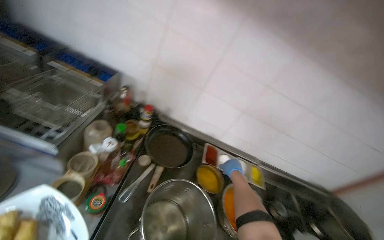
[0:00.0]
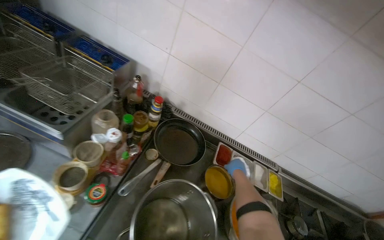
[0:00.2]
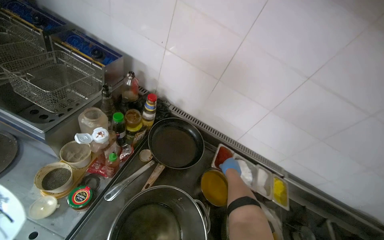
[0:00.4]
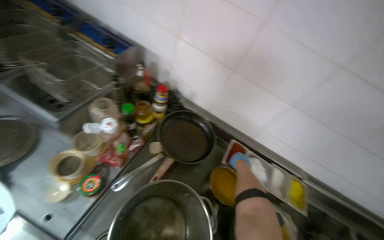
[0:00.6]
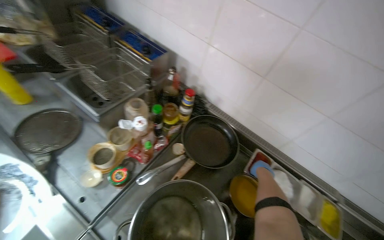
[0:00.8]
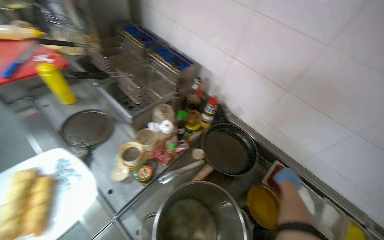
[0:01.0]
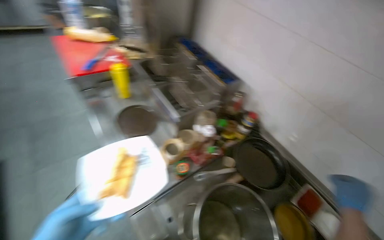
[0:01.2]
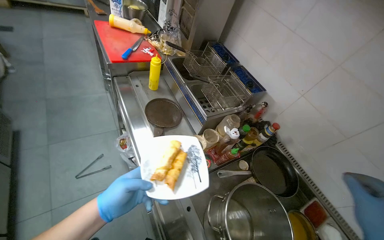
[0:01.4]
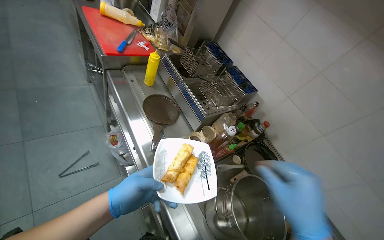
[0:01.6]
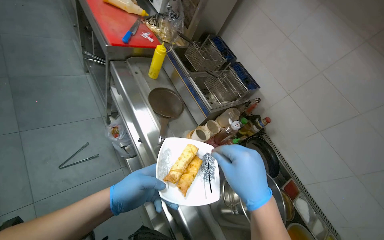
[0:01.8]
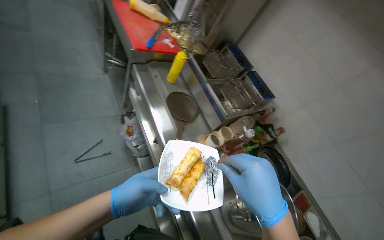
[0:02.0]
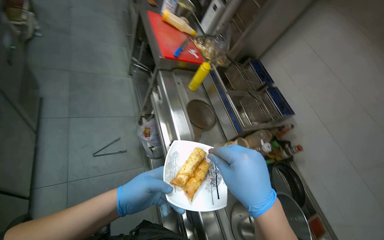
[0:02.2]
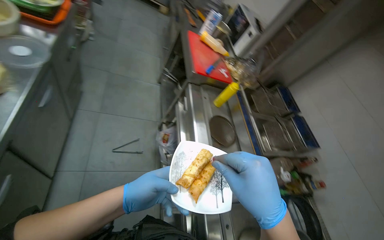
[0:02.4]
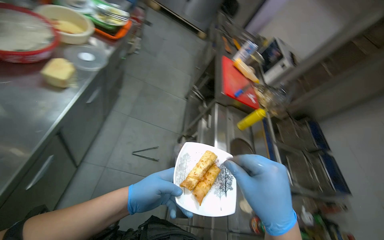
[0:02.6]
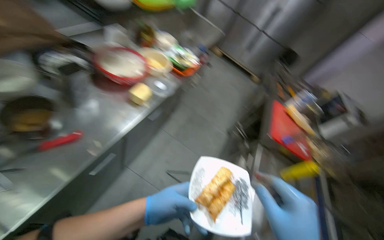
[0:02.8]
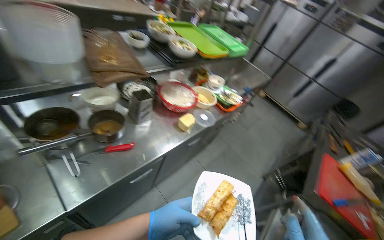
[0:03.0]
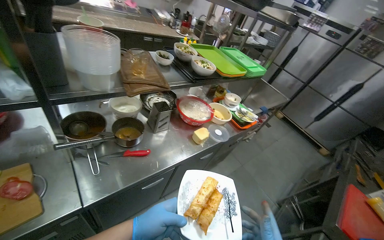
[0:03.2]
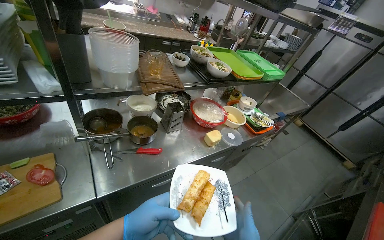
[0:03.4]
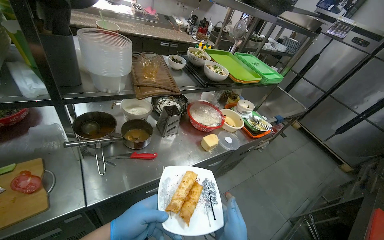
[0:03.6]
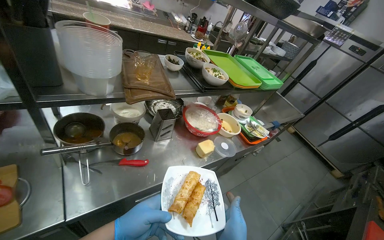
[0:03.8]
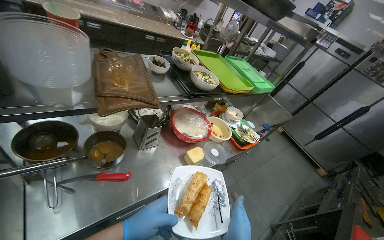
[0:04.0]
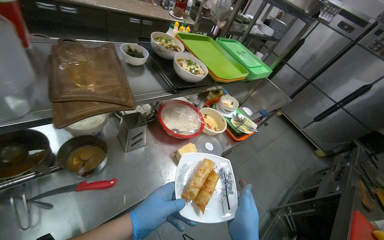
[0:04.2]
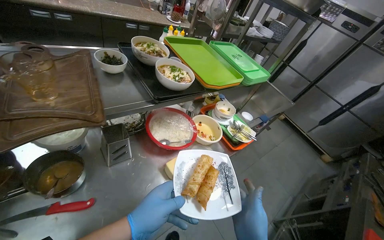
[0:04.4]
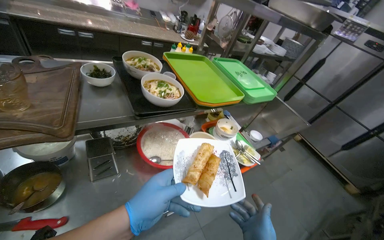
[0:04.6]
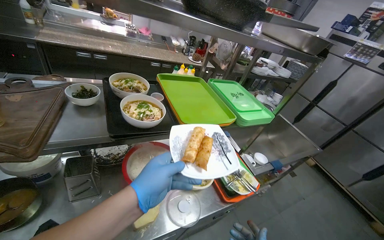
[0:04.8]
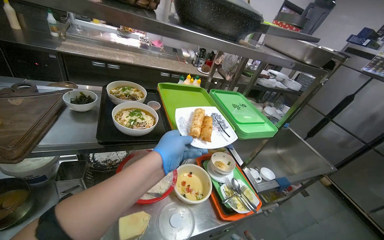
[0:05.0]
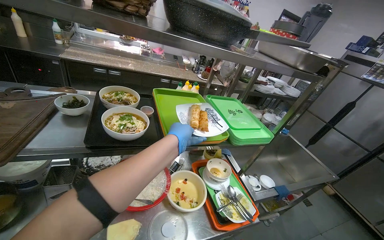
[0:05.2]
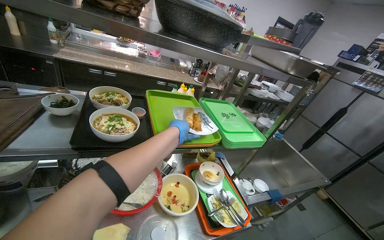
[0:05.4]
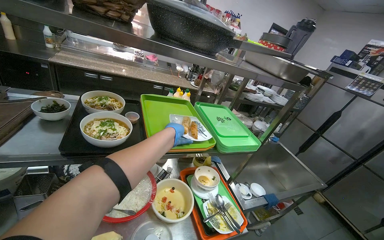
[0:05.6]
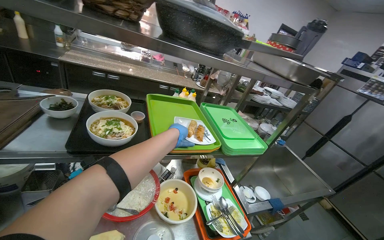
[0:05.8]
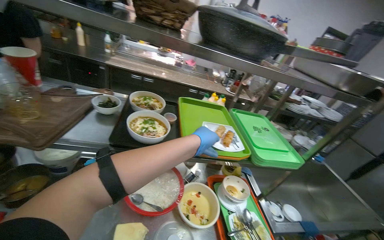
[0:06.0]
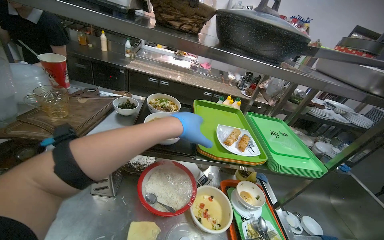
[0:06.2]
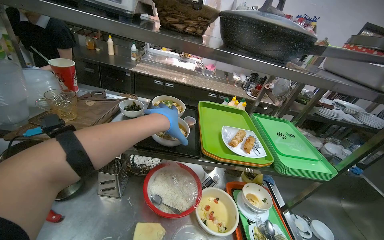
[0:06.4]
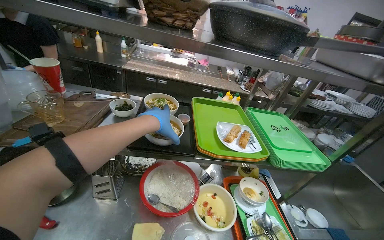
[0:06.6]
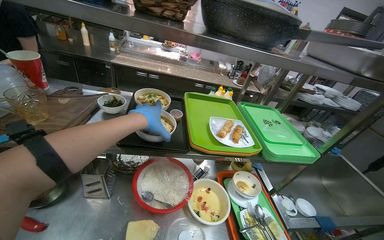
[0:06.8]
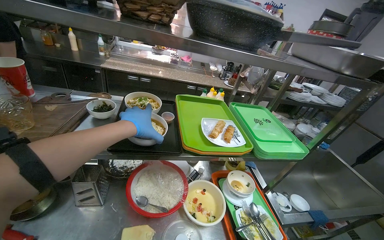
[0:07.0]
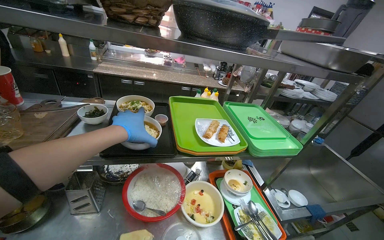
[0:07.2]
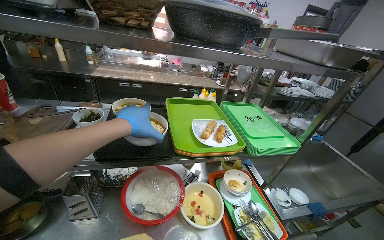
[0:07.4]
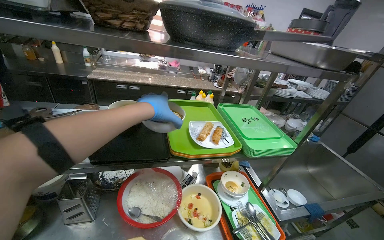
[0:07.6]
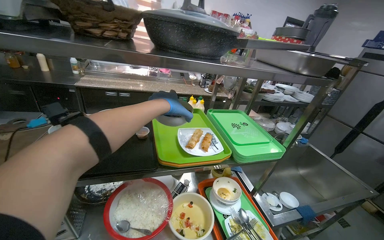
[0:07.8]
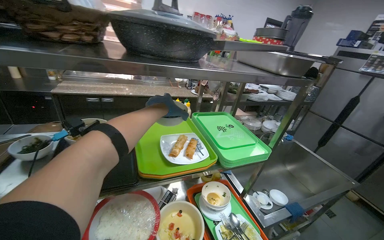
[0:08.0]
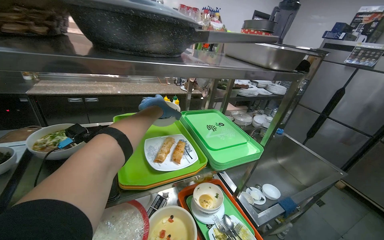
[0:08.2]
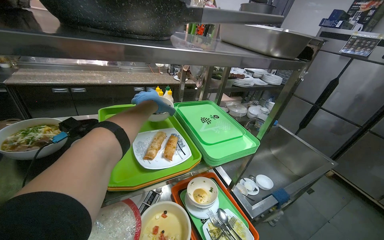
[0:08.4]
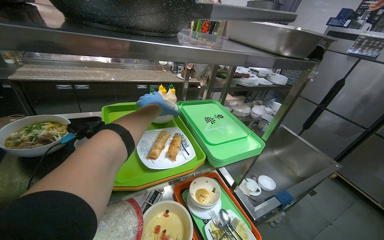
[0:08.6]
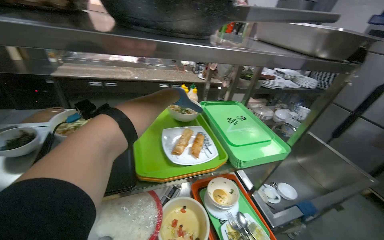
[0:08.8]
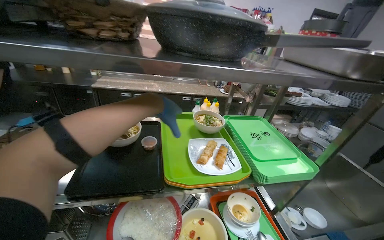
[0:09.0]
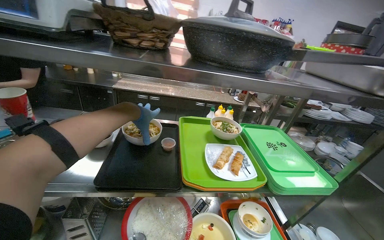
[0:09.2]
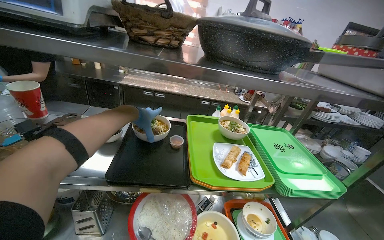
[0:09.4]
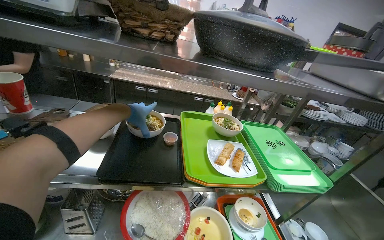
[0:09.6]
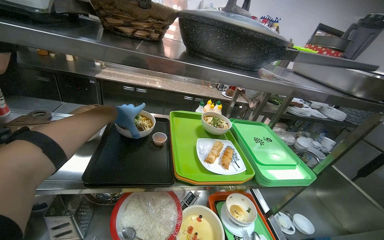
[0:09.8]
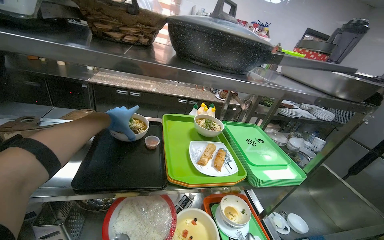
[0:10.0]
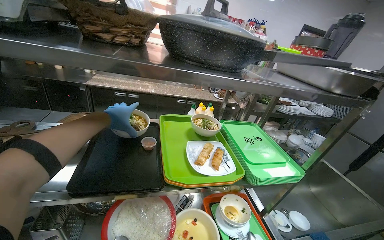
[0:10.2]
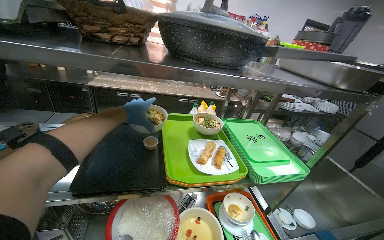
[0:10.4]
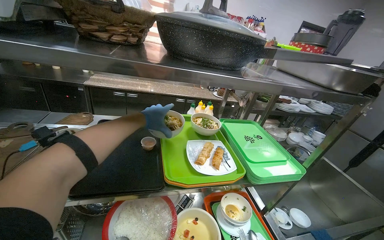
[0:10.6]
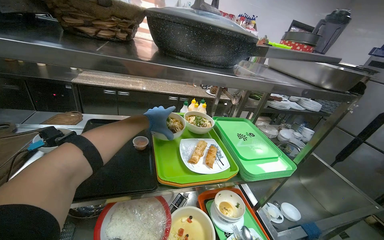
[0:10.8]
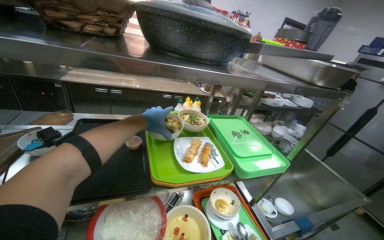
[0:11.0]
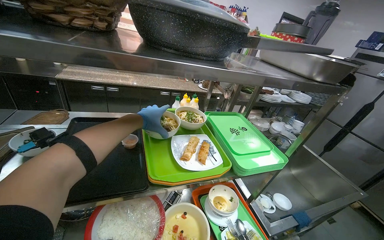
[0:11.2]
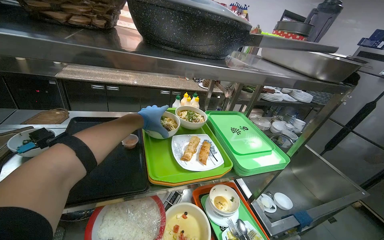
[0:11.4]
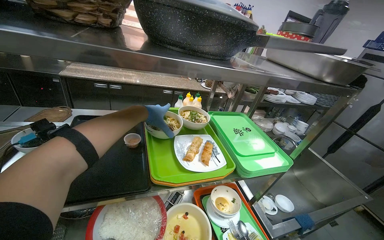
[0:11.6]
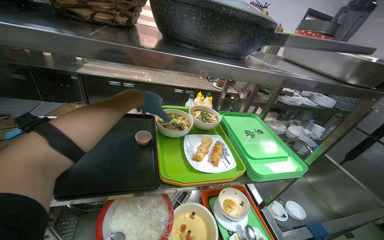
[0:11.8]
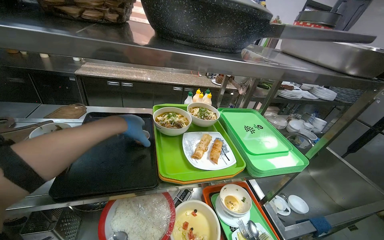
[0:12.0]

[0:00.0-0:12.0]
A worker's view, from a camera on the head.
Job: cooking food.
The whole recording: Frying and arranging meals on serving trays. The worker fries spring rolls, seasons them, and arranges various prepared meal components on serving trays.
0:00.0 to 0:01.6: The wearer looks some 50 degrees further to the left.
0:01.6 to 0:03.0: The head rotates approximately 70 degrees to the left. The camera pitches upward, by about 40 degrees.
0:04.4 to 0:06.0: The wearer's head swings approximately 30 degrees to the left. The wearer looks some 20 degrees further upward. The left hand goes about 50 cm to the right, up the picture and farther from the camera.
0:06.0 to 0:07.6: The left hand shifts some 10 cm to the left.
0:07.6 to 0:09.0: The left hand moves some 30 cm farther from the camera and comes back.
0:09.0 to 0:10.4: The left hand goes about 10 cm to the left.

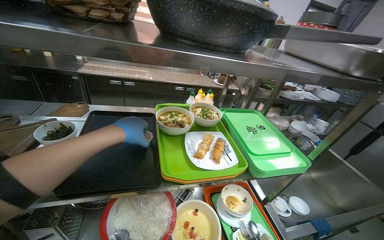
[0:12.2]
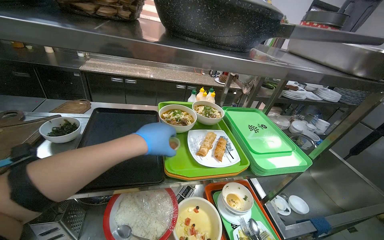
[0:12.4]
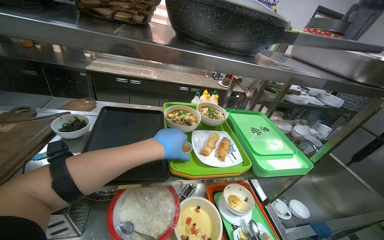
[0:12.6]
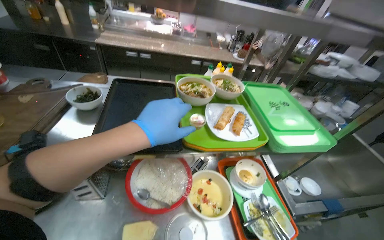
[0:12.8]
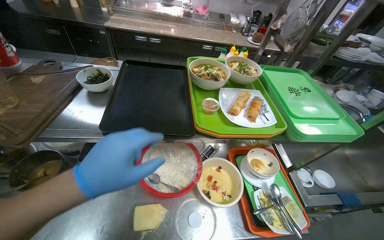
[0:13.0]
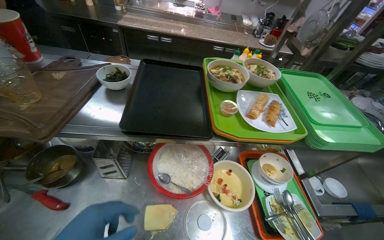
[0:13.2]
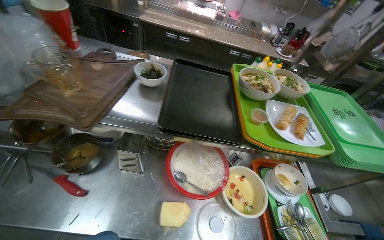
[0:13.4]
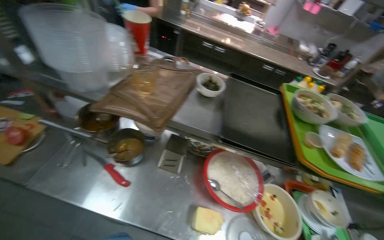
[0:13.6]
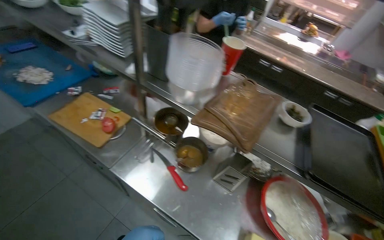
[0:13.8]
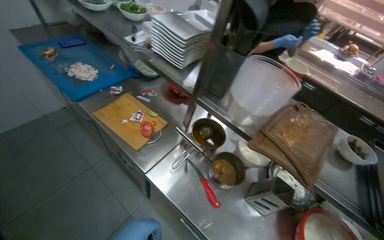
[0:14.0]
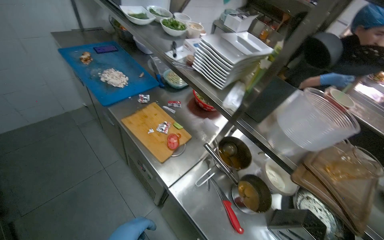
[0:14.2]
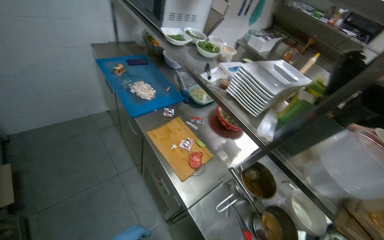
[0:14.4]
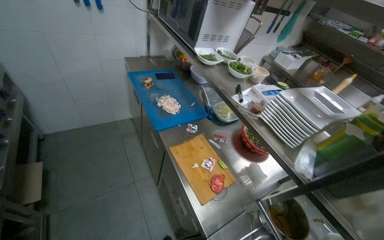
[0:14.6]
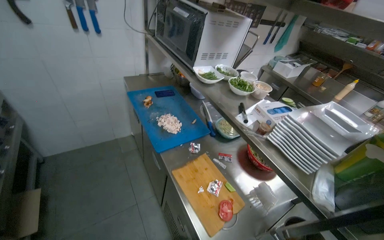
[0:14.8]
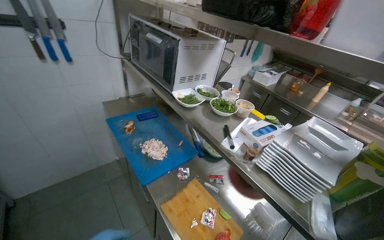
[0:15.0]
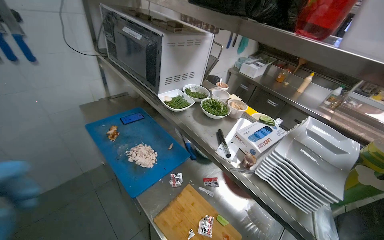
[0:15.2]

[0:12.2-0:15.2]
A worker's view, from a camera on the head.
Job: cooking food.
The whole recording: Frying and arranging meals on serving trays. The worker fries spring rolls, seasons them, and arranges various prepared meal components on serving trays.
0:12.2 to 0:13.8: The camera travels some 50 cm. The wearer looks some 45 degrees further to the left.
0:13.8 to 0:15.2: The camera is carried approximately 60 cm. The view tips upward by roughly 15 degrees.

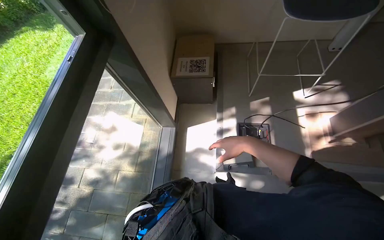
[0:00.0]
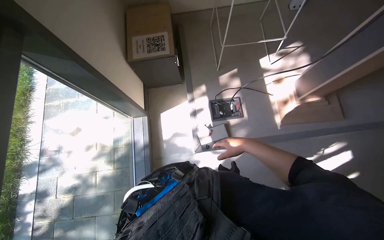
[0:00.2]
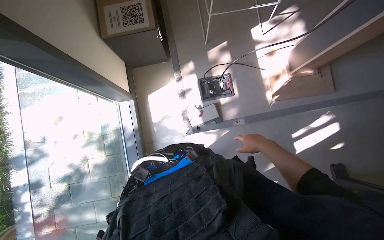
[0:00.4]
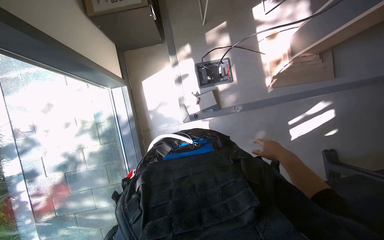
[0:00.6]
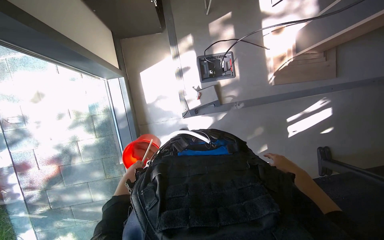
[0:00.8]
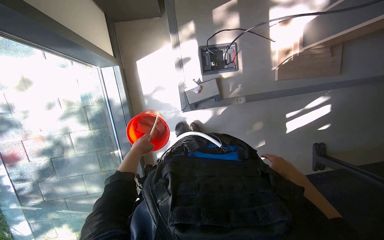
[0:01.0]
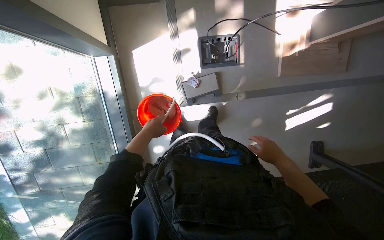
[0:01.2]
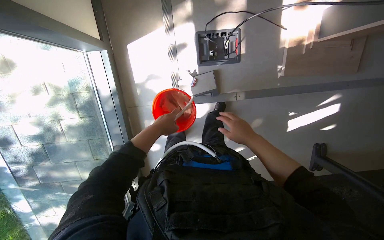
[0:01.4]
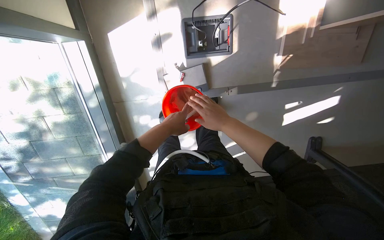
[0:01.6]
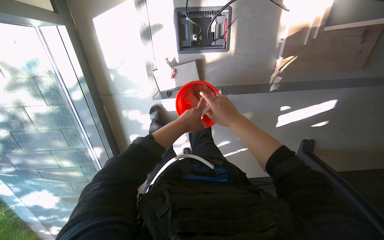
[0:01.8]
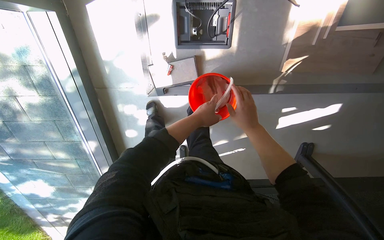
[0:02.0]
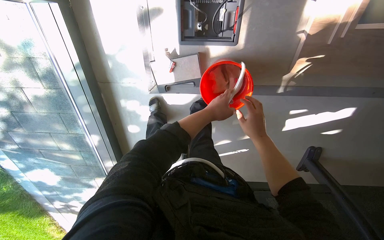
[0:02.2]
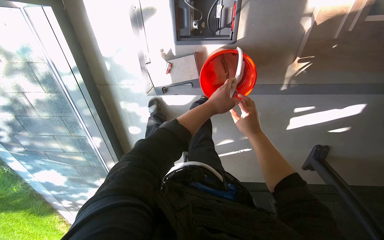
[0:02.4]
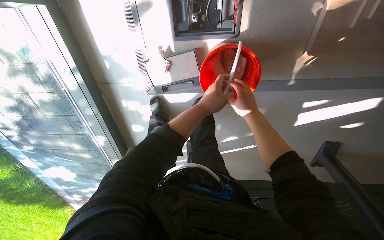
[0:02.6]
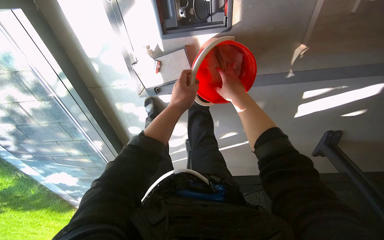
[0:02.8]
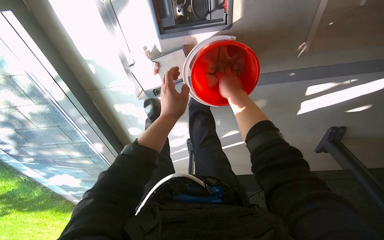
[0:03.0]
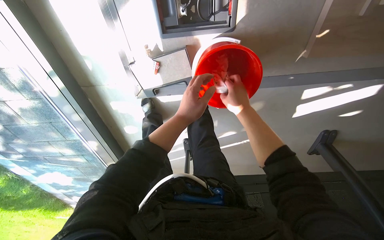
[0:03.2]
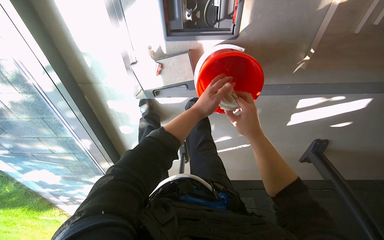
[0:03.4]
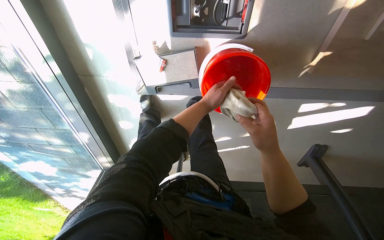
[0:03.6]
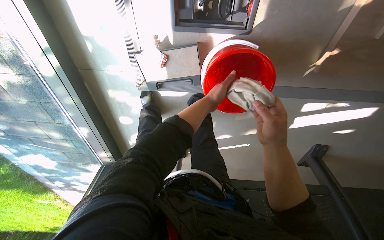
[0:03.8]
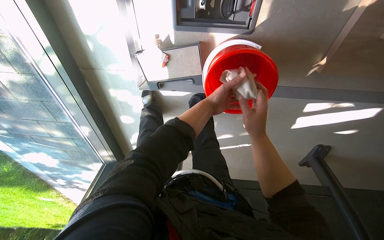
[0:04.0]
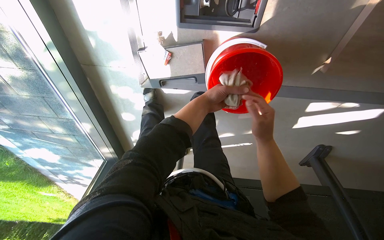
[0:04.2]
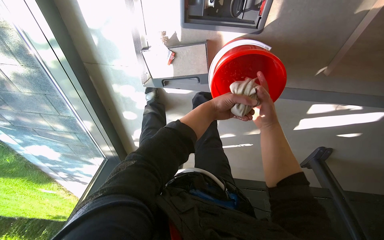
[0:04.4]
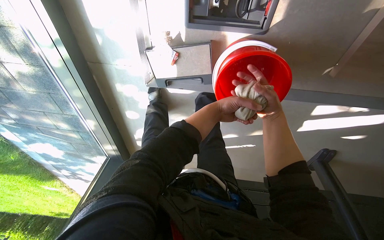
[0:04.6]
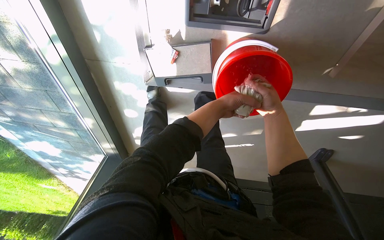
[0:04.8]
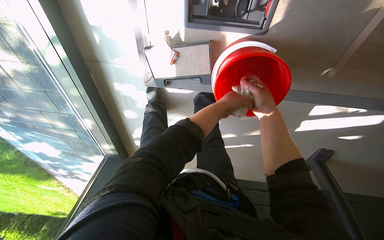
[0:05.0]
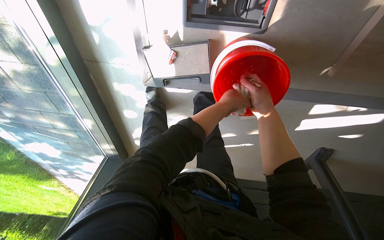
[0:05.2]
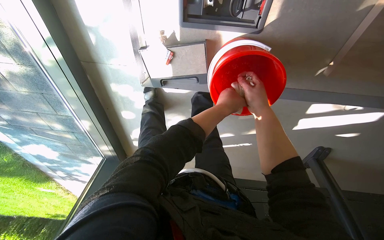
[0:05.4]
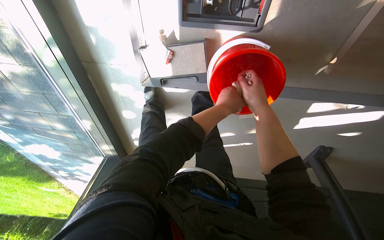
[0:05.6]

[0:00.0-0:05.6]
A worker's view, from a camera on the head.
Job: cleaning windows.
The whole recording: Cleaning window frame. The worker cleans the window frame with a cloth.
0:00.0 to 0:01.4: The view tilts approximately 35 degrees downward.
0:01.4 to 0:02.8: The camera travels roughly 50 cm. The view tips downward by some 20 degrees.
0:04.2 to 0:05.6: The right hand heads farther from the camera and up the picture, covering about 15 cm.
